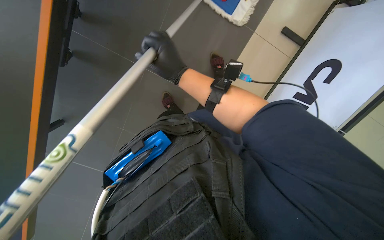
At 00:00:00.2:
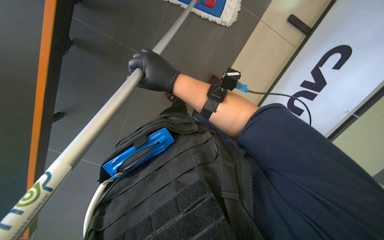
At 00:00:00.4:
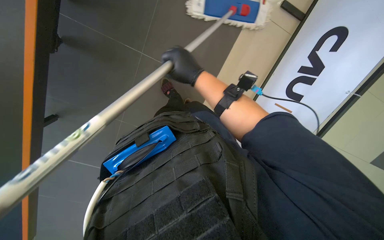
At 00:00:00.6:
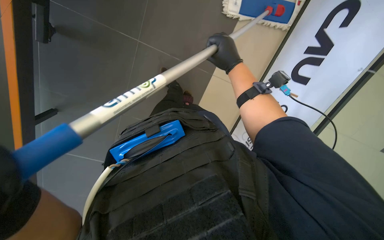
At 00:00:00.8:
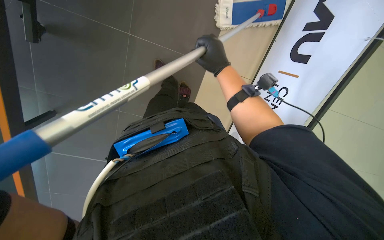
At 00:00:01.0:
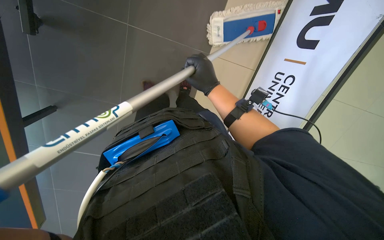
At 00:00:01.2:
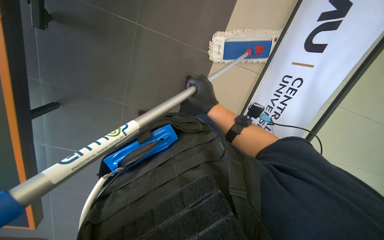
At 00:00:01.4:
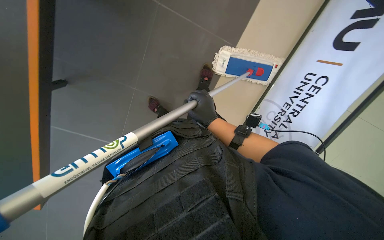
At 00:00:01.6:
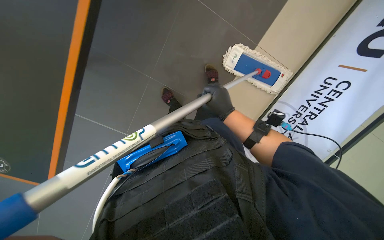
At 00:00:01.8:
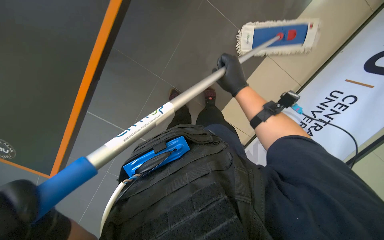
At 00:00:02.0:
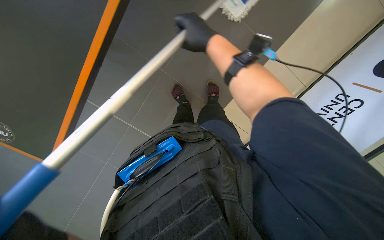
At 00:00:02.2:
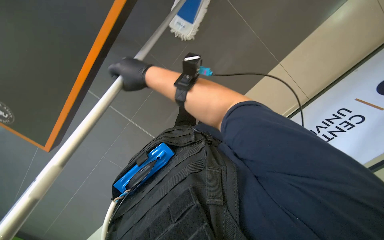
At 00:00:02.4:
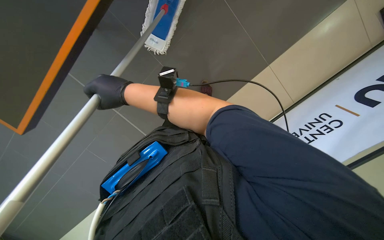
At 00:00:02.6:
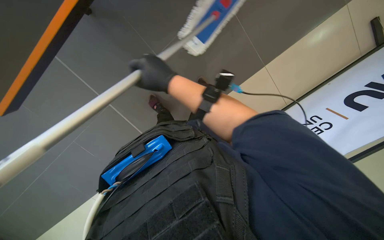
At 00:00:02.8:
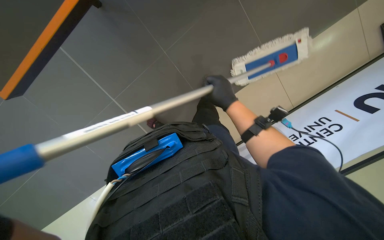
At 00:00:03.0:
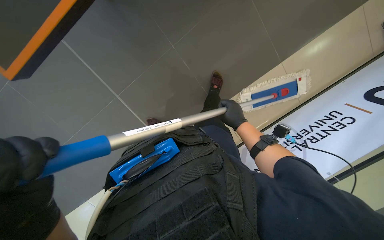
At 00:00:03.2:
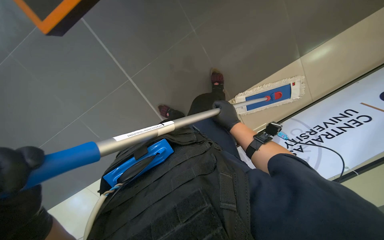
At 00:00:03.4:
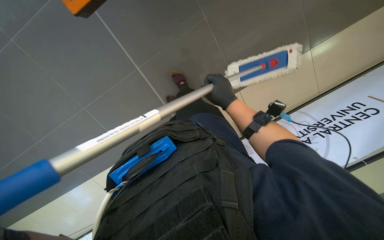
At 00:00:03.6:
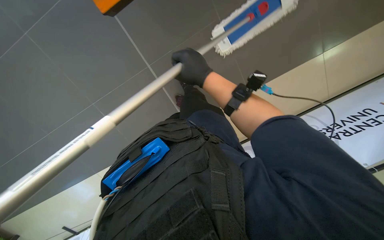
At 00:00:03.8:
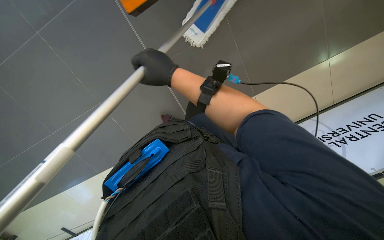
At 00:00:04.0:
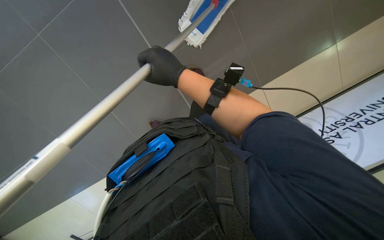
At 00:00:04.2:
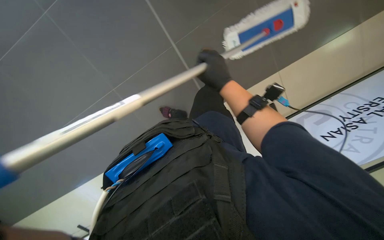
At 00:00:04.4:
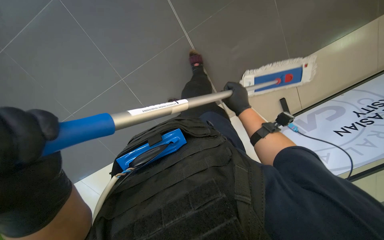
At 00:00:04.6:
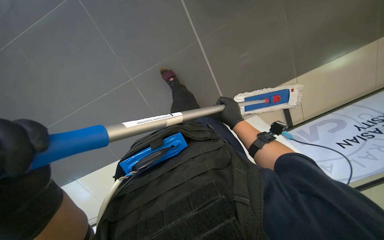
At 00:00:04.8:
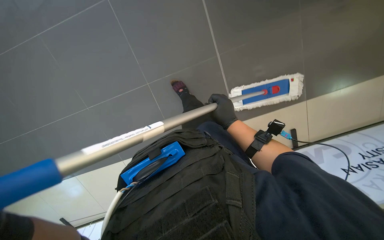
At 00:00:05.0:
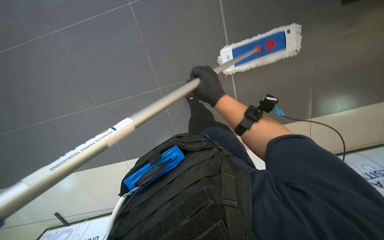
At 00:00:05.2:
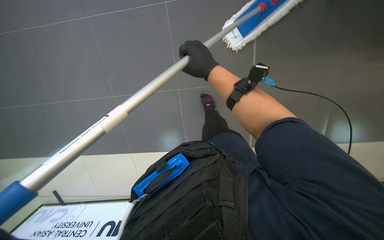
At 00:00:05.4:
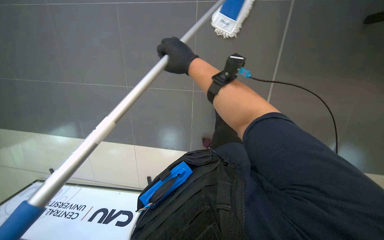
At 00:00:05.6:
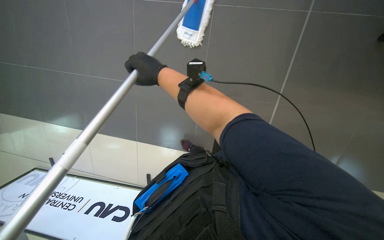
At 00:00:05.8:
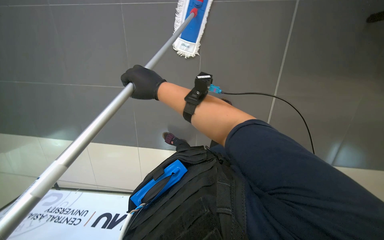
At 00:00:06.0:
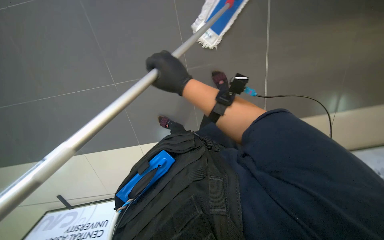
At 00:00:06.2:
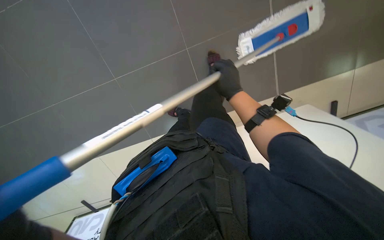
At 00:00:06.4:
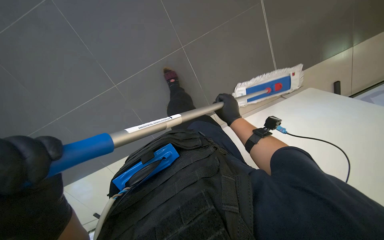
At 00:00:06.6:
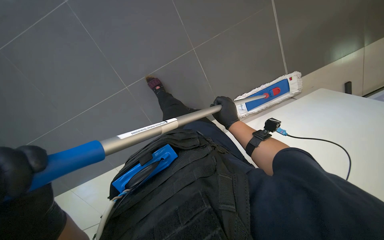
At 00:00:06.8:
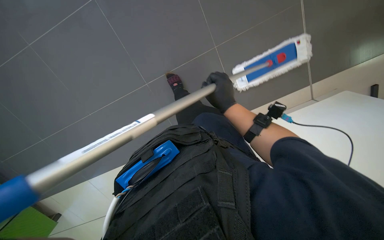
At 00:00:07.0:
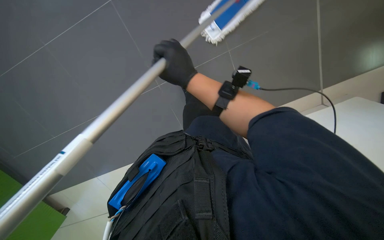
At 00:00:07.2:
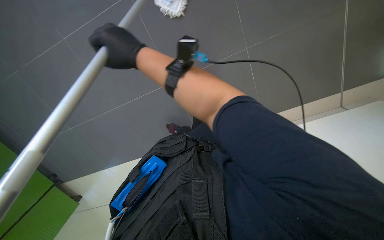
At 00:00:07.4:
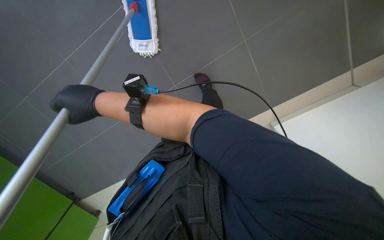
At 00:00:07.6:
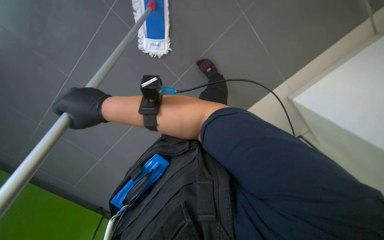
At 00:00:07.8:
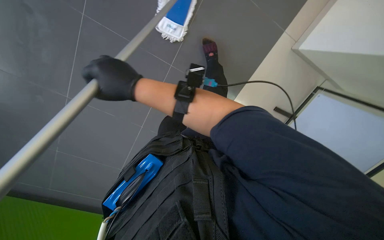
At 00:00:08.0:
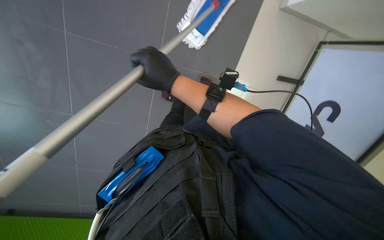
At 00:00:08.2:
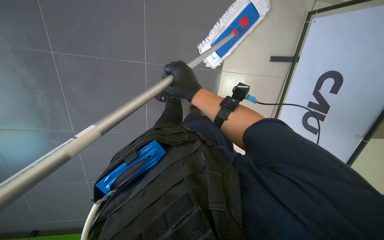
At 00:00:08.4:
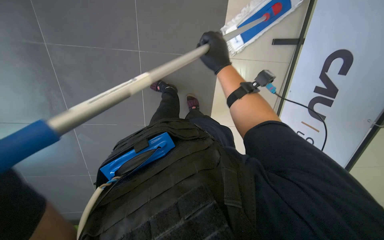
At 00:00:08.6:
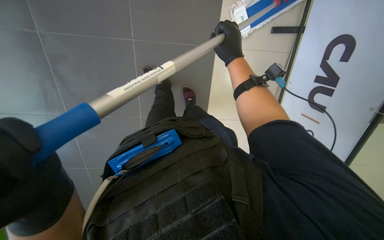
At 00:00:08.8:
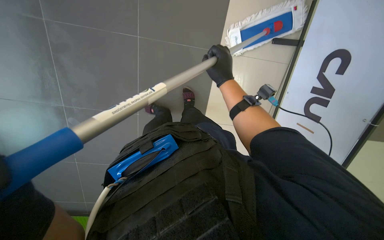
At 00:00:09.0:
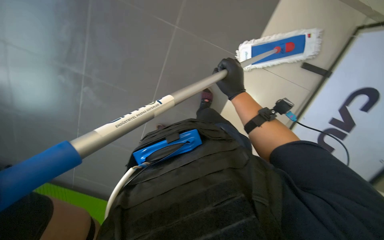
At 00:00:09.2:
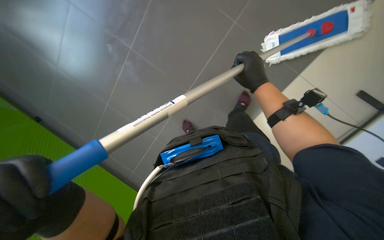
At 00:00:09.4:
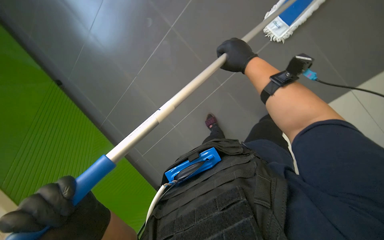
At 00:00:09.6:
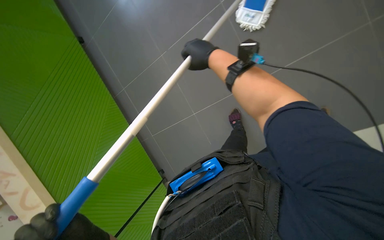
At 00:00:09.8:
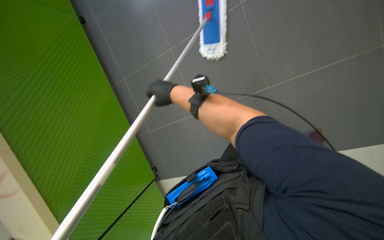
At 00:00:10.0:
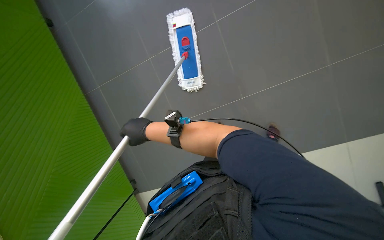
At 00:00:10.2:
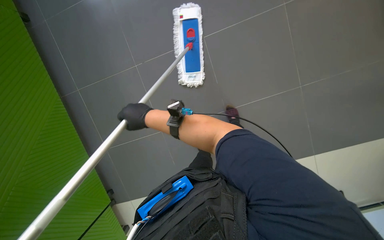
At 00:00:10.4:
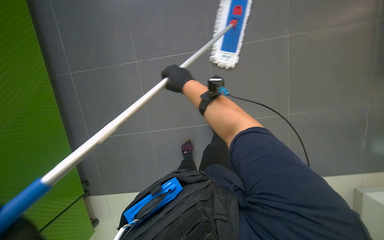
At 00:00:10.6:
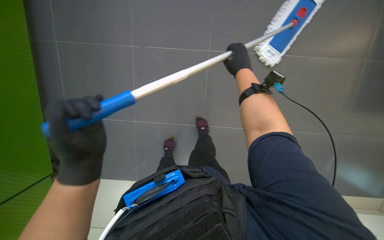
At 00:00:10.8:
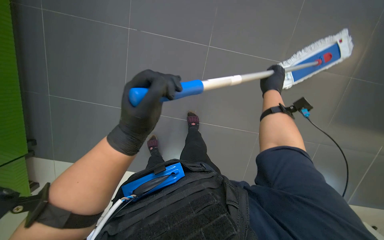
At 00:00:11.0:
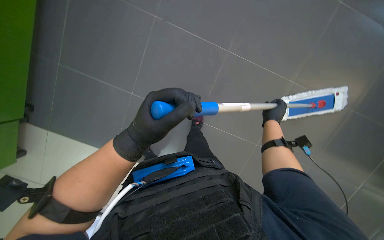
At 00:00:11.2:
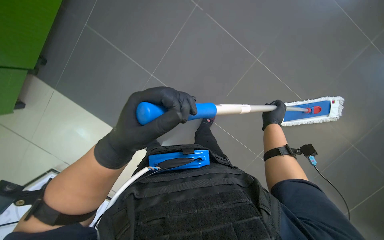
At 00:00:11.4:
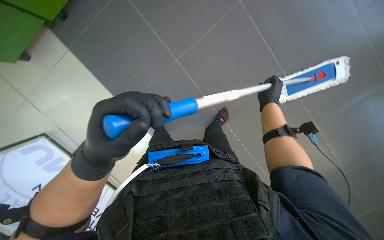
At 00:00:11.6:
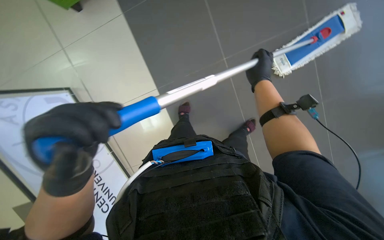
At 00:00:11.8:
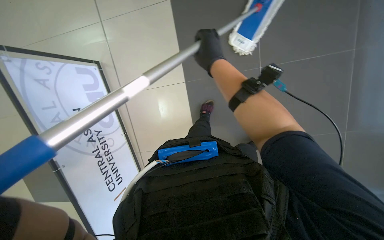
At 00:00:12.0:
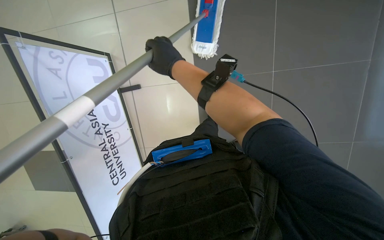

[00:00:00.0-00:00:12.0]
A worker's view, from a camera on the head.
Job: mopping floor.
The whole recording: Mopping floor. The worker mops the tiled floor with a flat mop.
00:00:00.0 to 00:00:01.6: The right hand travels to the right by roughly 20 cm.
00:00:01.6 to 00:00:03.0: The right hand reaches roughly 20 cm to the left, then returns.
00:00:03.0 to 00:00:04.4: The right hand shifts approximately 10 cm up the picture, and goes to the left and returns, approximately 20 cm each way.
00:00:04.4 to 00:00:06.0: The right hand heads nearer to the camera, covering roughly 10 cm.
00:00:06.0 to 00:00:07.6: The right hand is displaced to the left and nearer to the camera by some 20 cm.
00:00:07.6 to 00:00:09.0: The right hand heads to the right and farther from the camera, covering approximately 30 cm.
00:00:09.0 to 00:00:10.4: The right hand shifts some 10 cm to the left.
00:00:10.4 to 00:00:12.0: The scene rotates clockwise by some 40 degrees.

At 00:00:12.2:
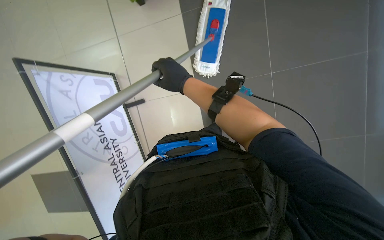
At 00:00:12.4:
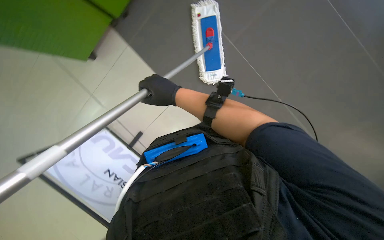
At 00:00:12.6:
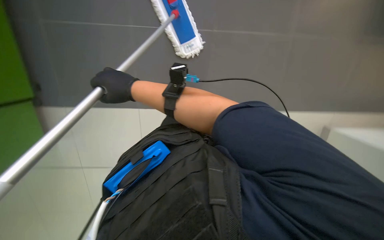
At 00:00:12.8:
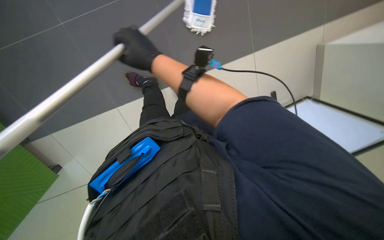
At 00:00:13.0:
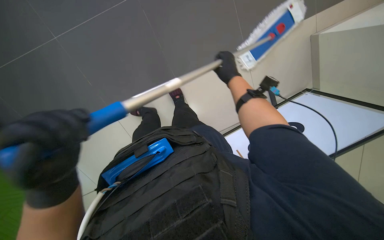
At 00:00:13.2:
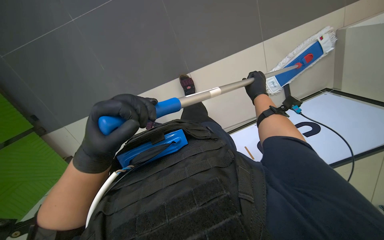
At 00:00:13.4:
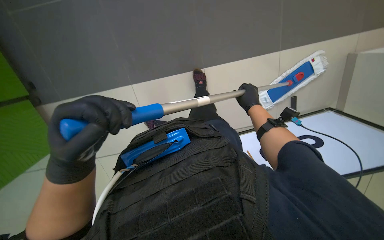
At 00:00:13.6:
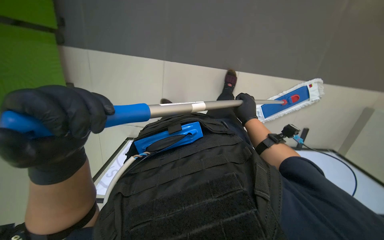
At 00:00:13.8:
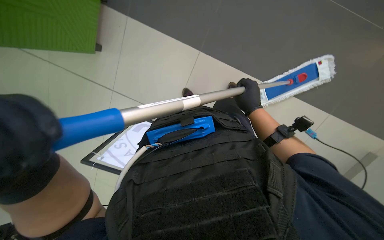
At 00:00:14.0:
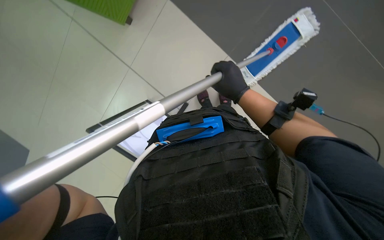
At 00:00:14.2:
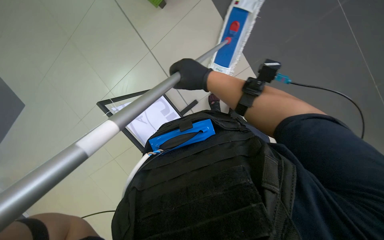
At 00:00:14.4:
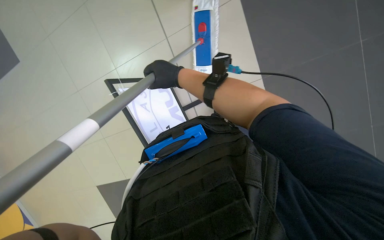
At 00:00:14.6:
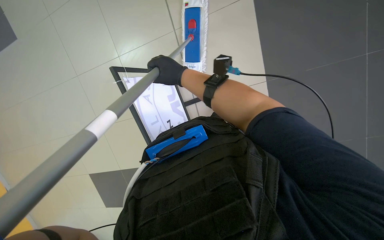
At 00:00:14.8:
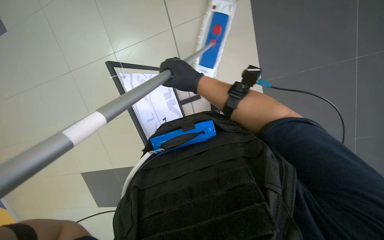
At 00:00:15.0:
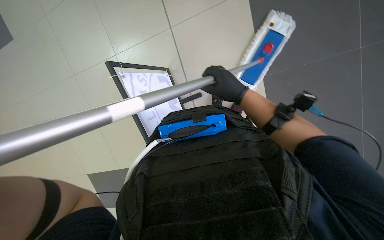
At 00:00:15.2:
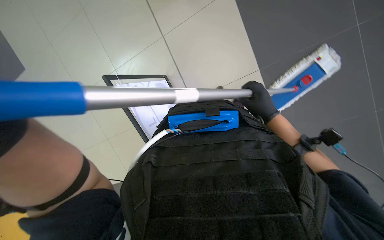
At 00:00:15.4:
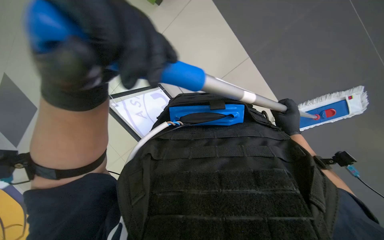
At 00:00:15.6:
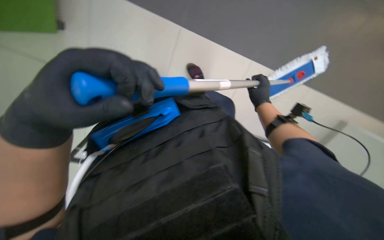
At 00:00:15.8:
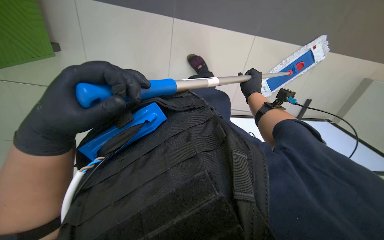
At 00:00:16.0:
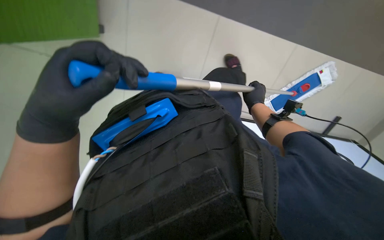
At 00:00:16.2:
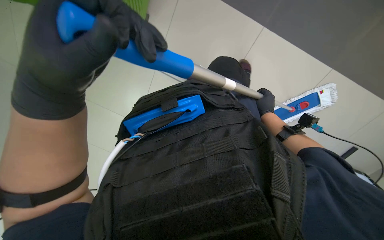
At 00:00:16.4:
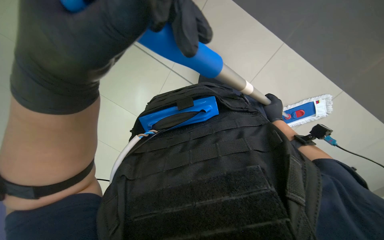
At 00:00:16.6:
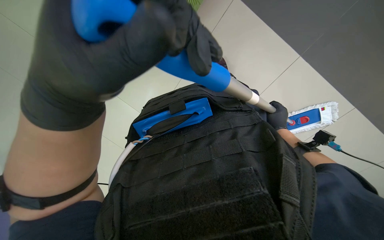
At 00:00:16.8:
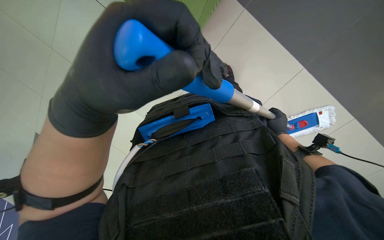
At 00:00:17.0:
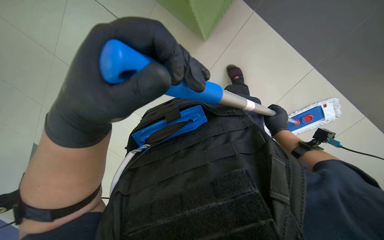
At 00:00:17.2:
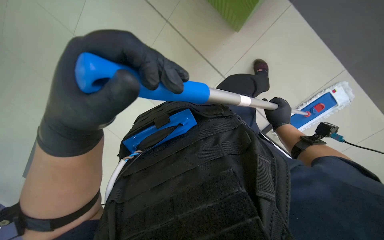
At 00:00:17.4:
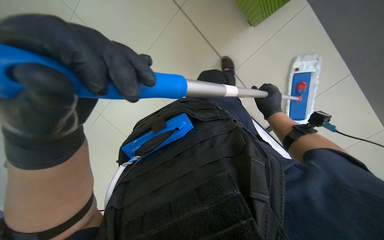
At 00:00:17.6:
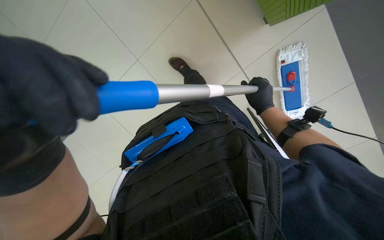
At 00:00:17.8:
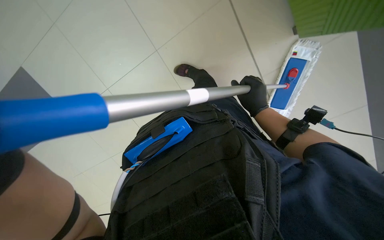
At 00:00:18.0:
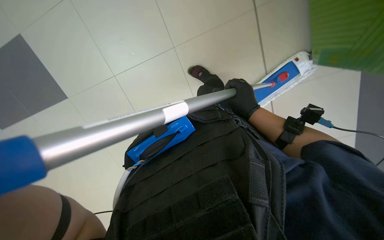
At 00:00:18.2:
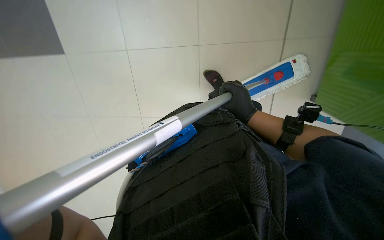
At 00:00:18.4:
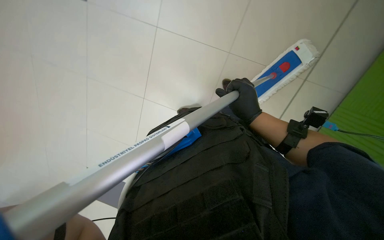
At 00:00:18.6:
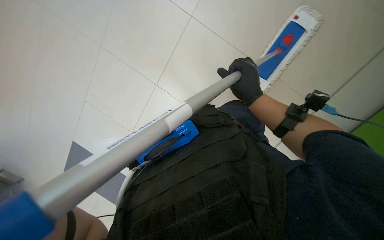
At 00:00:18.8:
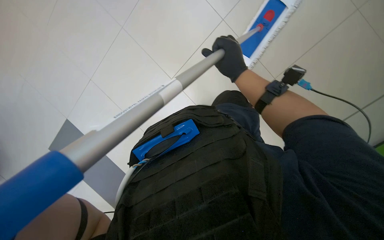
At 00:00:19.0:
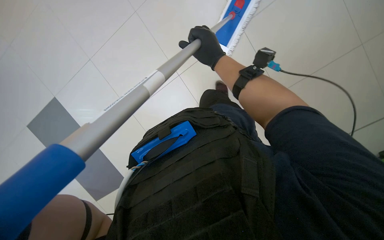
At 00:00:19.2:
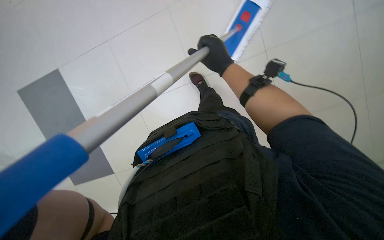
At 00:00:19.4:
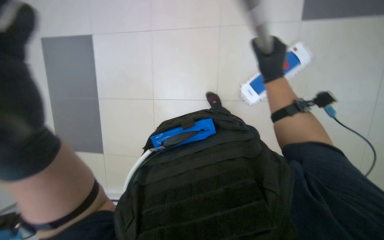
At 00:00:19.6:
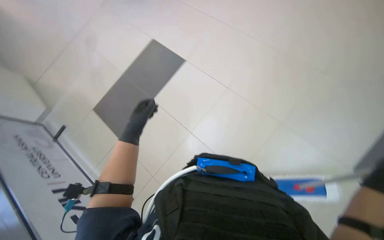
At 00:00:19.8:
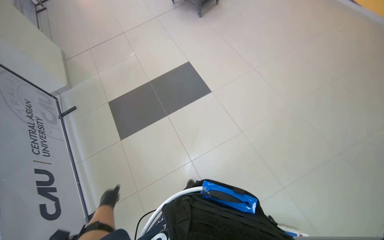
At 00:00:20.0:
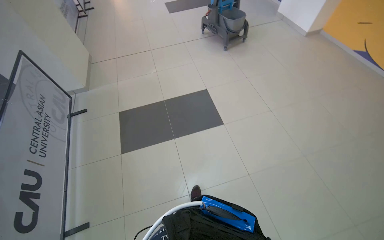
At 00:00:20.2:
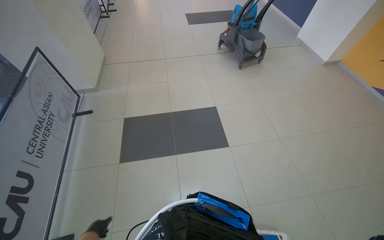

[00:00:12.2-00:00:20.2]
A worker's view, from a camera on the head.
Job: mopping floor.
The whole recording: Mopping floor. The worker mops the tiled floor with a flat mop.
00:00:15.4 to 00:00:17.0: The view tilts about 10 degrees upward.
00:00:17.0 to 00:00:18.6: The right hand travels to the left and nearer to the camera by roughly 20 cm.
00:00:18.6 to 00:00:20.2: The view tips upward by roughly 35 degrees. The scene rotates clockwise by roughly 75 degrees.
